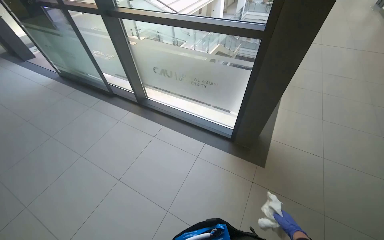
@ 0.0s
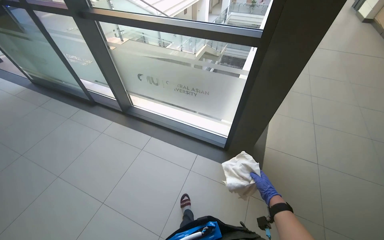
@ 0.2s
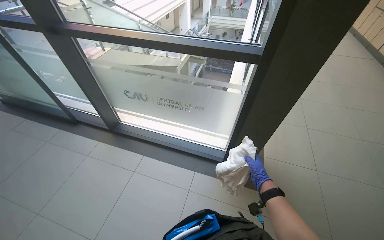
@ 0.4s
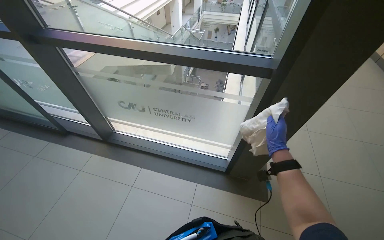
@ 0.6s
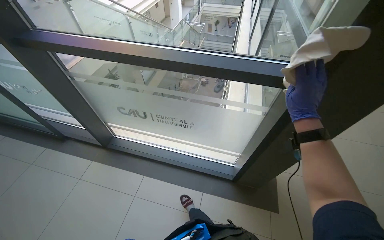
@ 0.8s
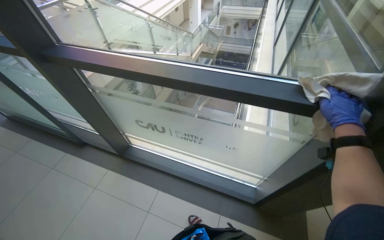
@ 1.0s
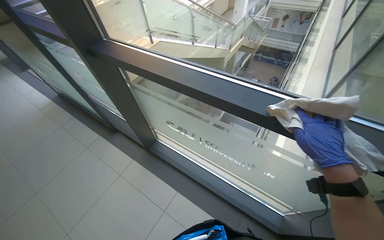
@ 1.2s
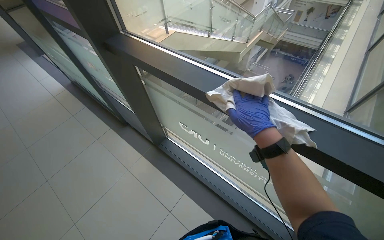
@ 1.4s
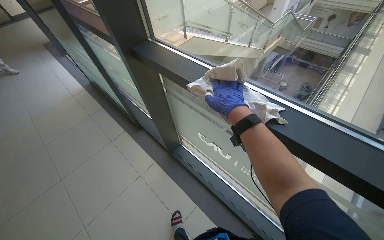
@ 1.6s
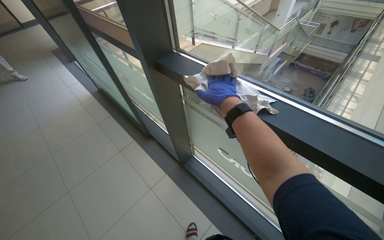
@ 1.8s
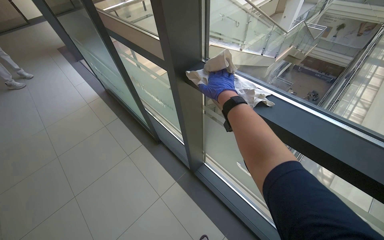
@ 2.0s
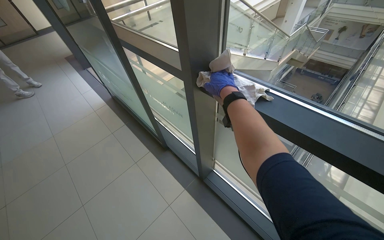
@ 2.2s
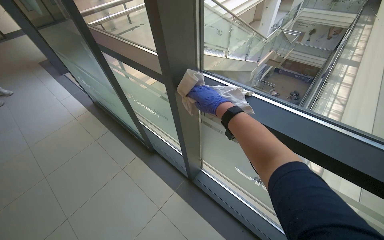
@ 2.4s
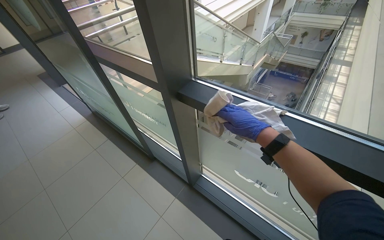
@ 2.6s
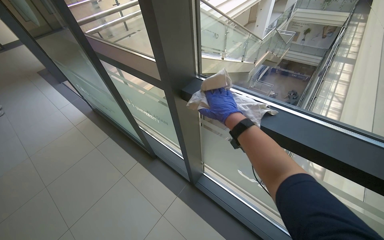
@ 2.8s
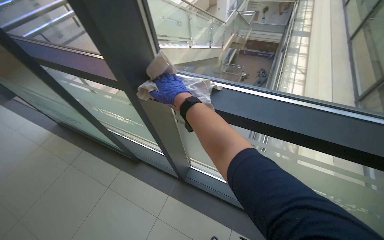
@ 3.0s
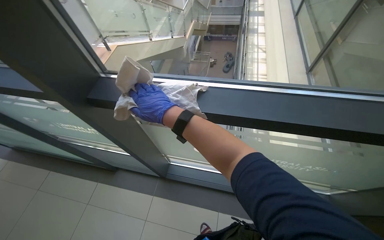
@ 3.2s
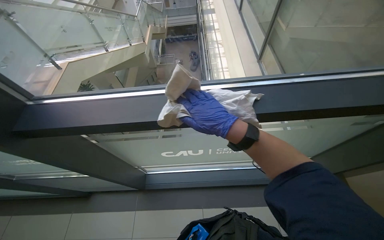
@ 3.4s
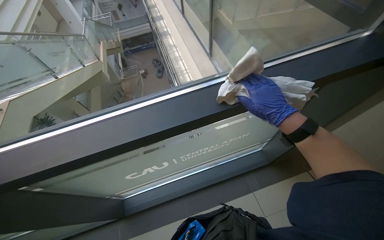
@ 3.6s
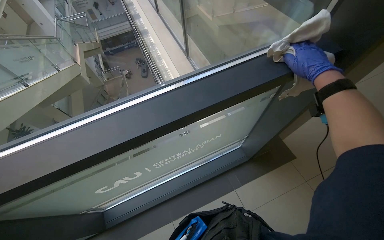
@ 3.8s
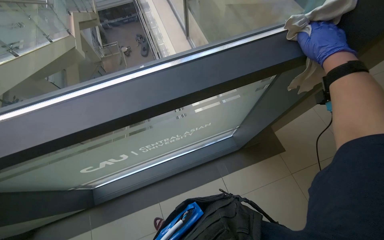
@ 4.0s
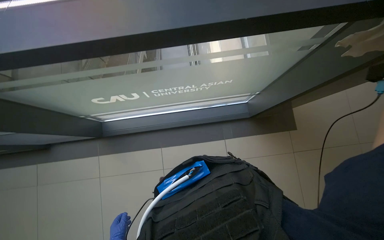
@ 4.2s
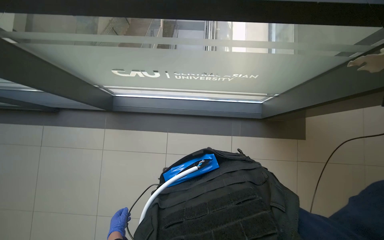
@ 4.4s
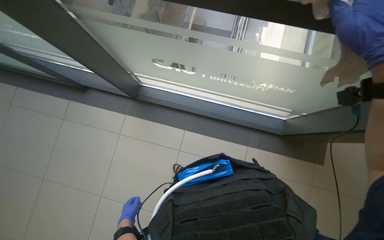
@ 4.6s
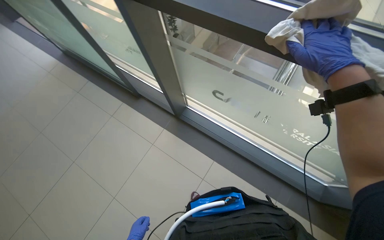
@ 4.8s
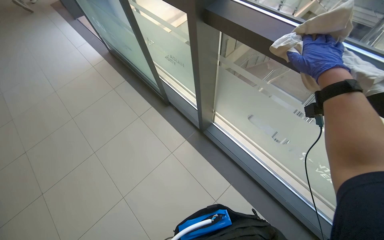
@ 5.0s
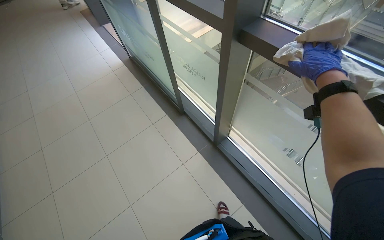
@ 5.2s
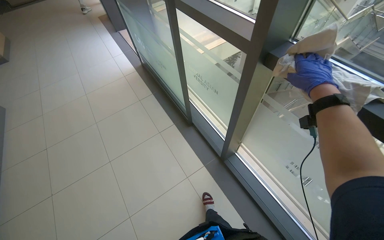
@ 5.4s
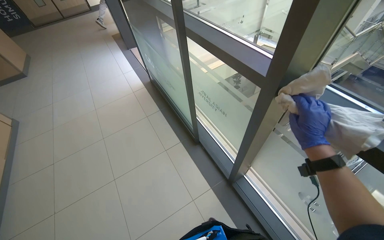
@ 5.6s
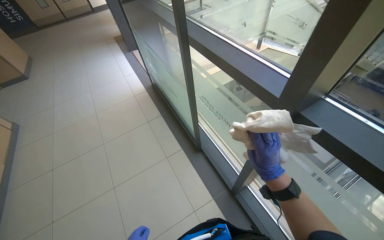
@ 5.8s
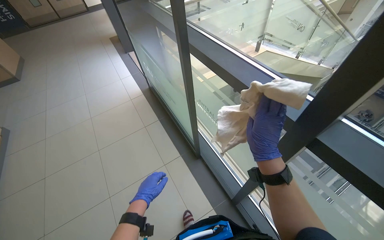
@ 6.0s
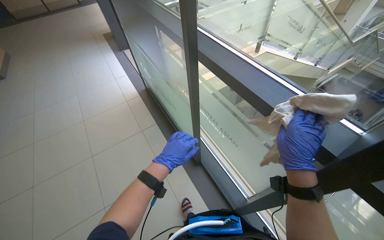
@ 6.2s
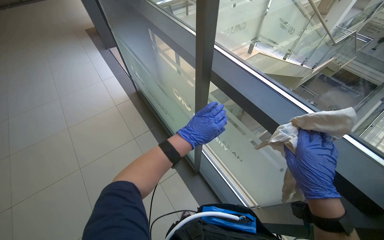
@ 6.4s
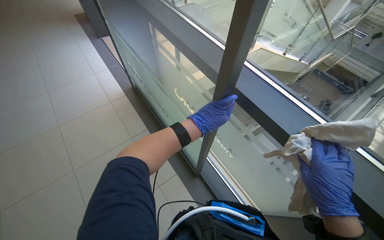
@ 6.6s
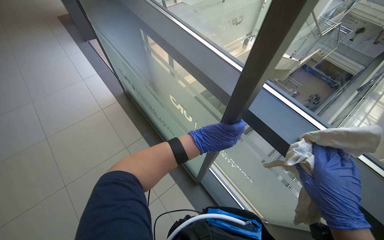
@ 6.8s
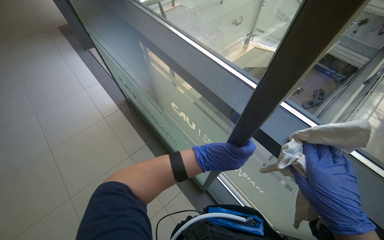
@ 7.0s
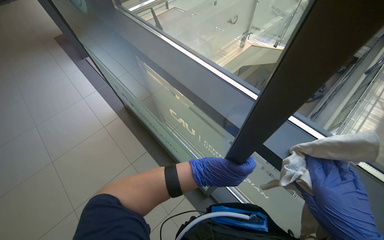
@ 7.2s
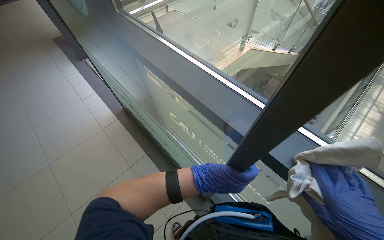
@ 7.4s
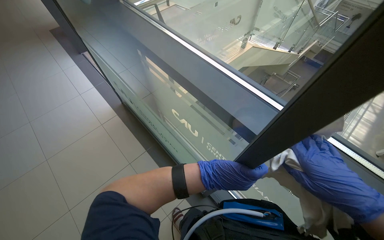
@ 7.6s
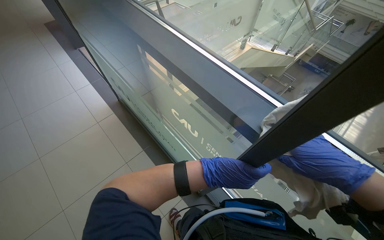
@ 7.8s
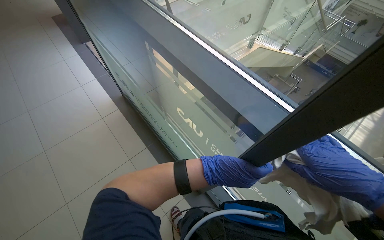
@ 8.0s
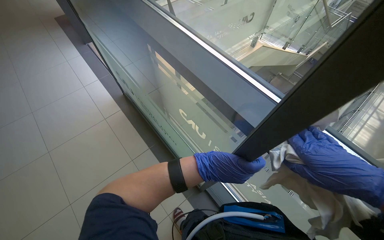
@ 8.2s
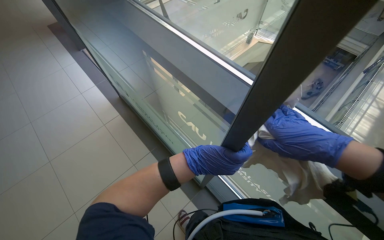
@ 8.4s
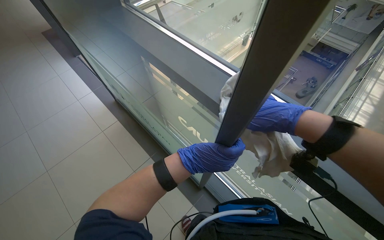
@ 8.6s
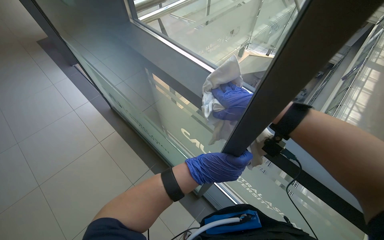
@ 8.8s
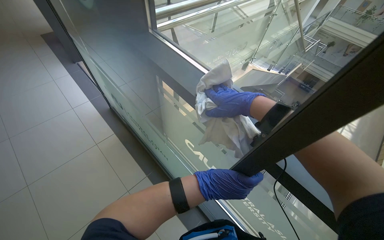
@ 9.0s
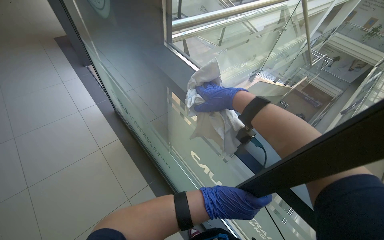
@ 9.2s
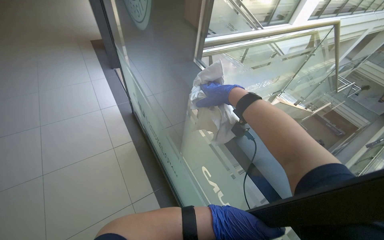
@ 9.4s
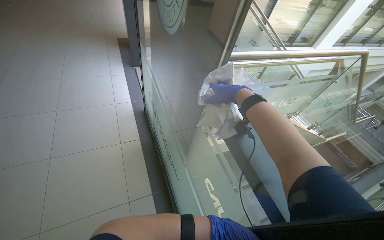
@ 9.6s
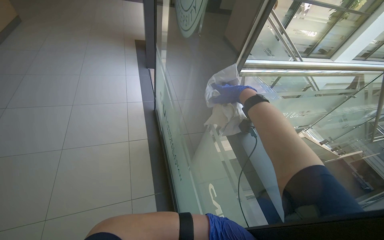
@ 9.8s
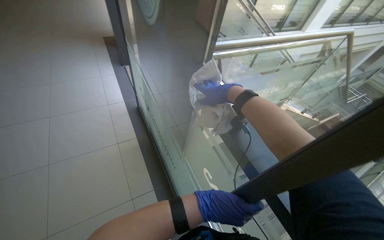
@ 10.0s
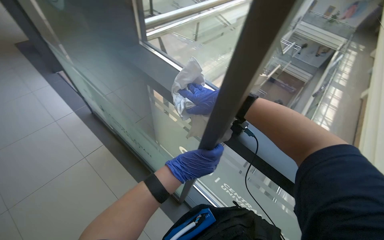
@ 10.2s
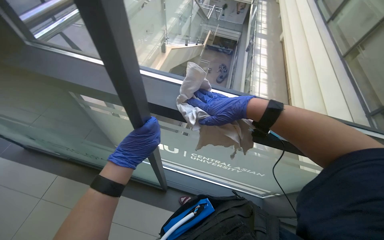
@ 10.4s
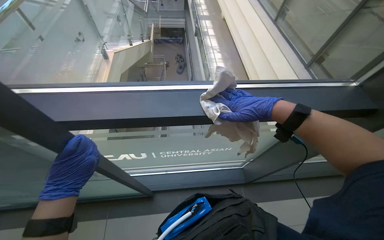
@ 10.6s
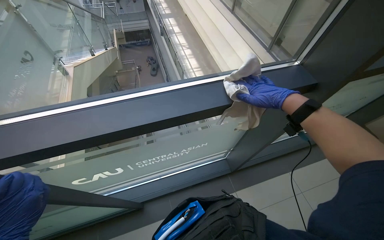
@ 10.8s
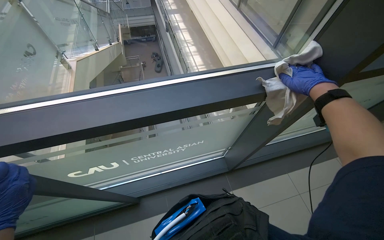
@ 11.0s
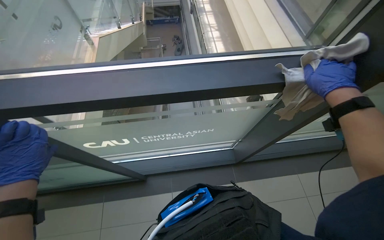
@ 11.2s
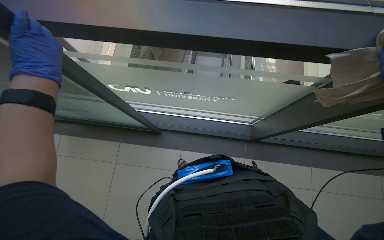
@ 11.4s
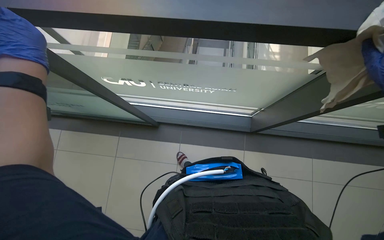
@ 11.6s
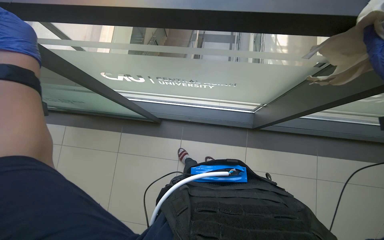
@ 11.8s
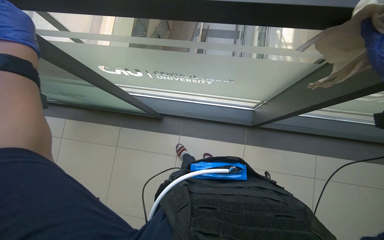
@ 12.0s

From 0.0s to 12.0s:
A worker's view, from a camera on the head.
Job: wiping surfaces.
The whole recording: Wiping window frames. The worker wipes the window frames with a cloth.
From 0.0s to 1.6s: The head travels some 70 cm.
From 1.6s to 3.0s: The camera travels approximately 40 cm. The head turns to the right by some 20 degrees.
From 3.0s to 4.4s: The head turns to the right by approximately 30 degrees. The wearer looks some 30 degrees further downward.
From 4.4s to 6.0s: The head rotates some 60 degrees to the left. The view tips upward by about 25 degrees.
From 6.0s to 7.6s: The camera travels approximately 50 cm.
From 9.0s to 10.4s: The head turns to the right by approximately 30 degrees.
From 10.4s to 12.0s: The wearer looks about 30 degrees further downward.

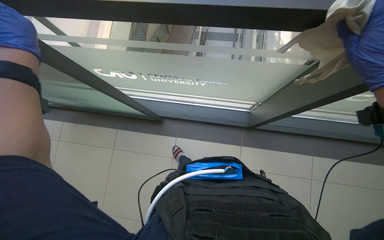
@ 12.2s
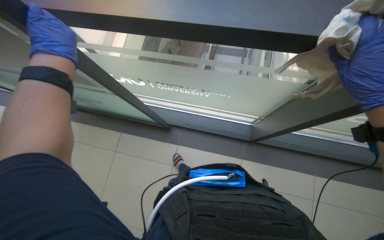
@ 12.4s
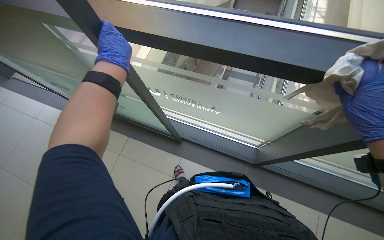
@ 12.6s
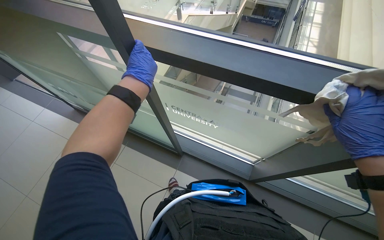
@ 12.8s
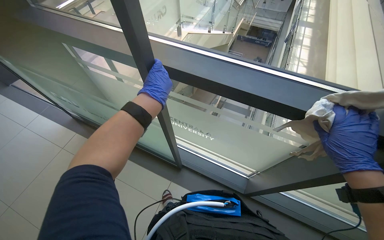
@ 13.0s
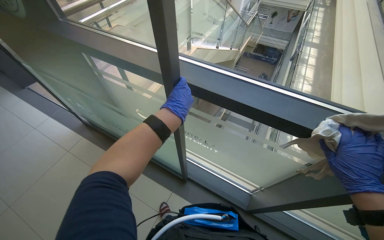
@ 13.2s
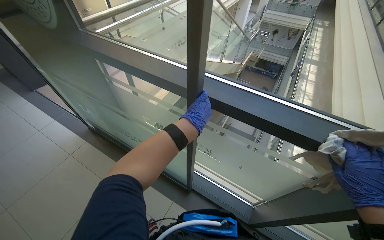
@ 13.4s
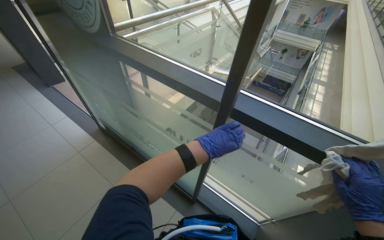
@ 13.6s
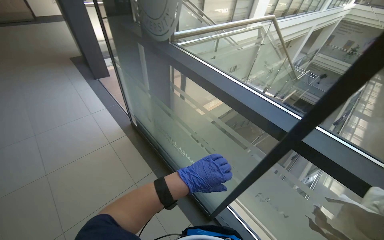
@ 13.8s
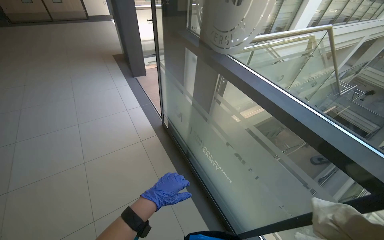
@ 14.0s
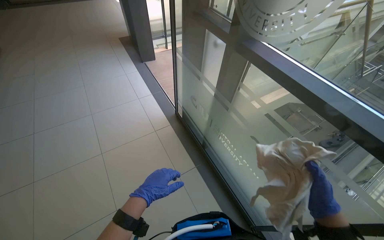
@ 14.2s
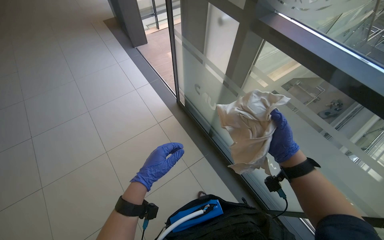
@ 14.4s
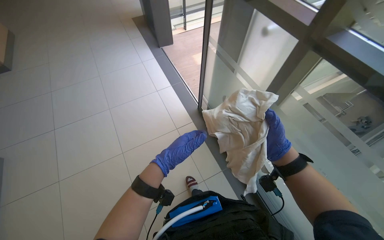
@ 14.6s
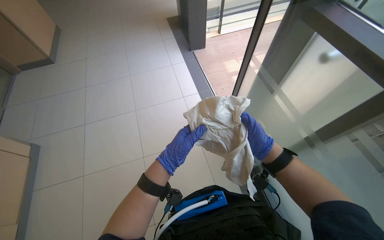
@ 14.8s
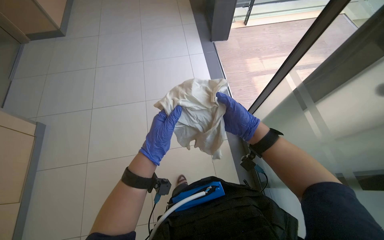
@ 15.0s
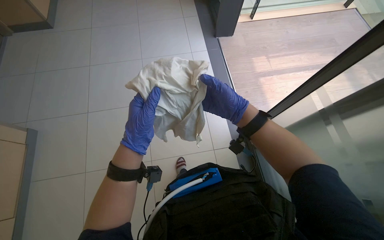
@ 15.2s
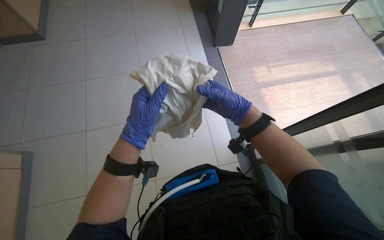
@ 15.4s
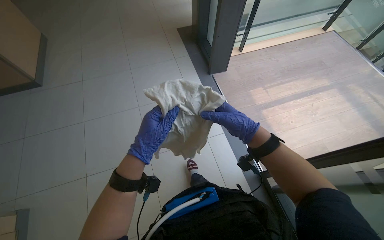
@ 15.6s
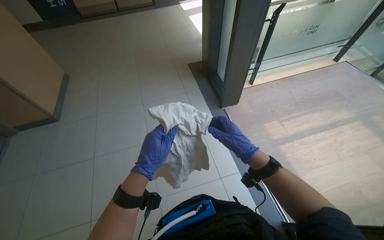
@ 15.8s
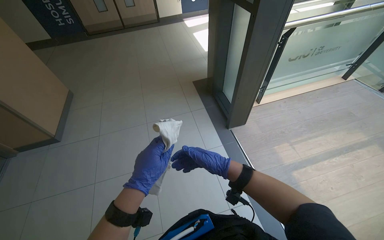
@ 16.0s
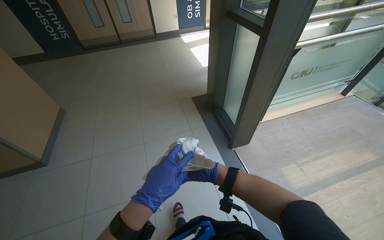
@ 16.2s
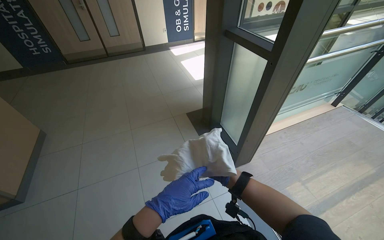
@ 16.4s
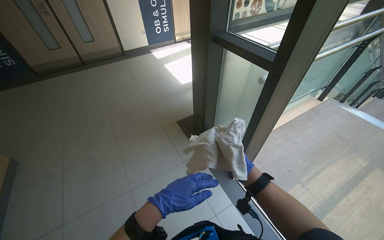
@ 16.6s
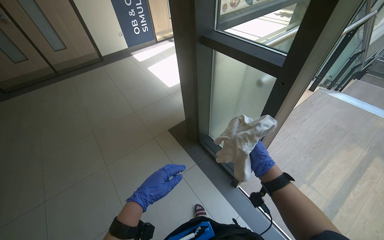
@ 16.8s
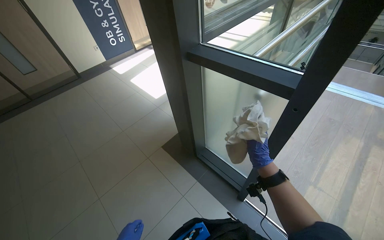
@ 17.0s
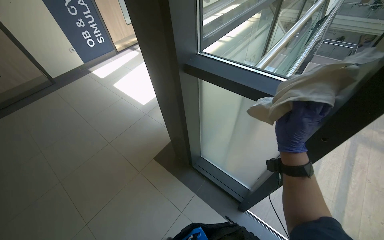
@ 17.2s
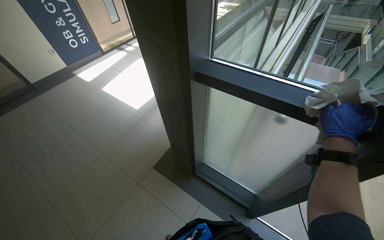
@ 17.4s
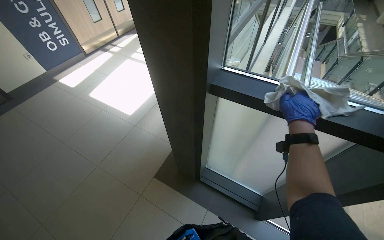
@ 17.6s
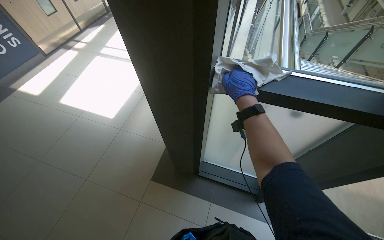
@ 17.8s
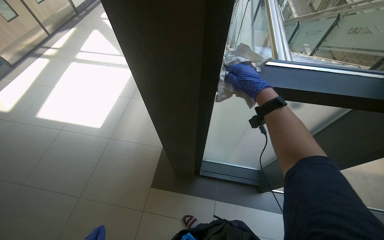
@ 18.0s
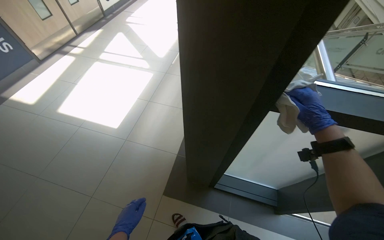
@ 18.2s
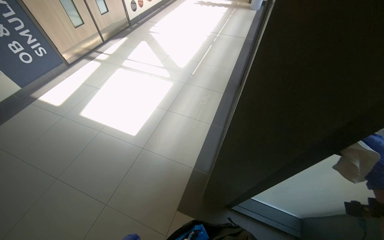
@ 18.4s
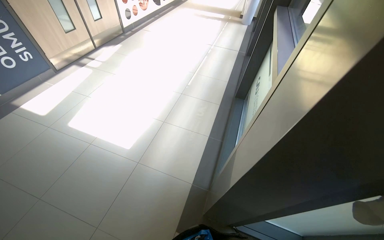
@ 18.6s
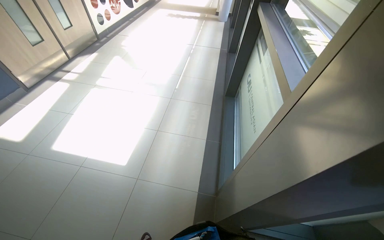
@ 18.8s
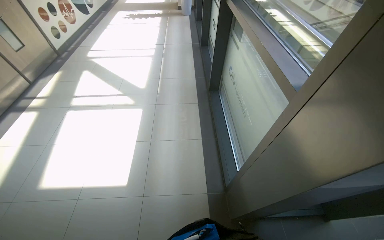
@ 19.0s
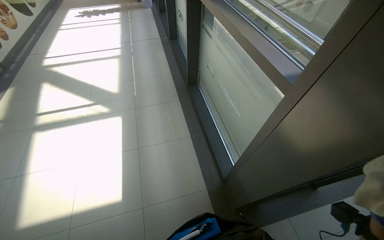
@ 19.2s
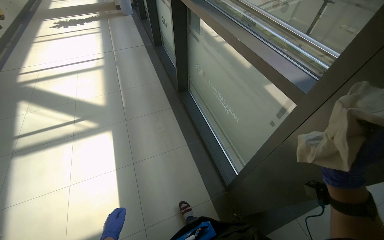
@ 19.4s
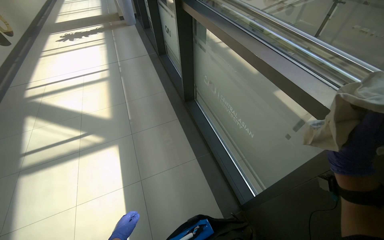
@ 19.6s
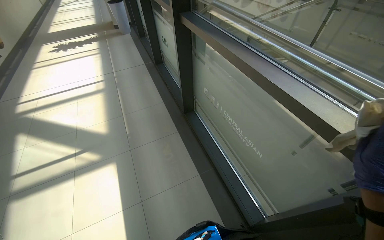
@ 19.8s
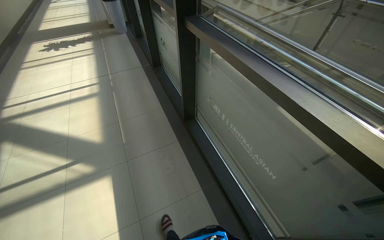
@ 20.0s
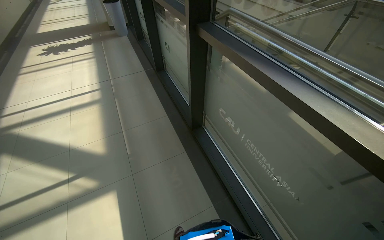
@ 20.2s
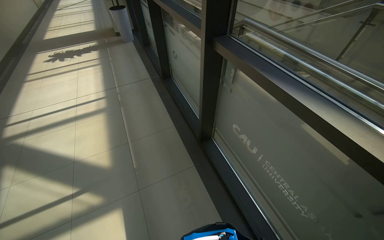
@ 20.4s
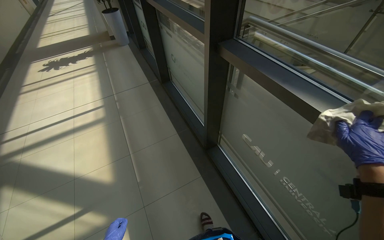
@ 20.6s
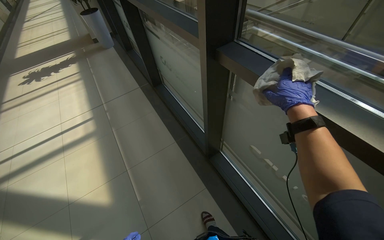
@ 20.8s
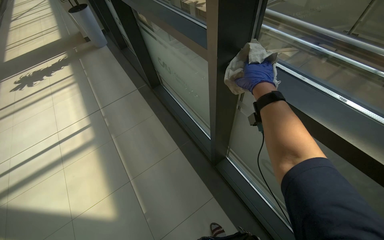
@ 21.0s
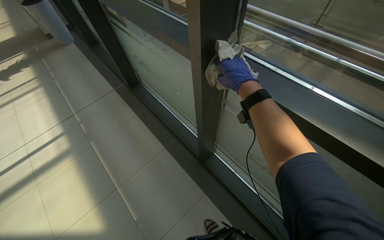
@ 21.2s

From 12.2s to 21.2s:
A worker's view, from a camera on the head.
Job: wiping surfaces.
The whole recording: Wiping window frames. The worker wipes the window frames with a cloth.
From 12.2s to 13.8s: The view tilts roughly 35 degrees upward. The scene rotates clockwise by about 40 degrees.
From 15.2s to 16.6s: The wearer moves about 70 cm. The view tilts approximately 25 degrees upward.
From 18.2s to 19.8s: The head travels about 80 cm. The head rotates some 40 degrees to the right.
From 19.8s to 21.2s: The wearer moves approximately 1 m.
